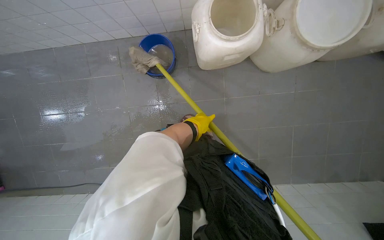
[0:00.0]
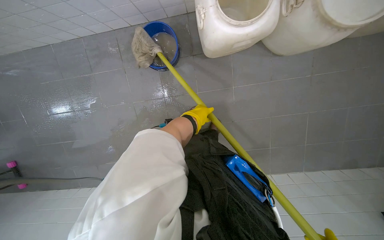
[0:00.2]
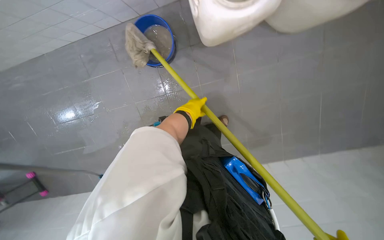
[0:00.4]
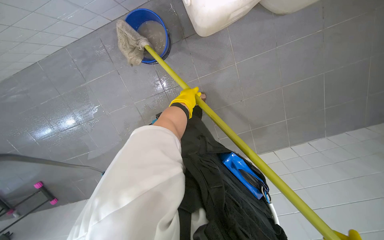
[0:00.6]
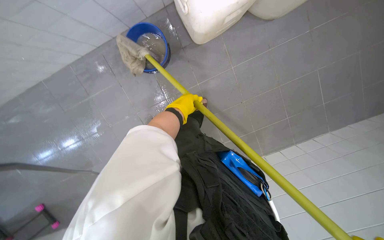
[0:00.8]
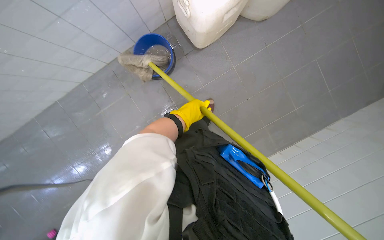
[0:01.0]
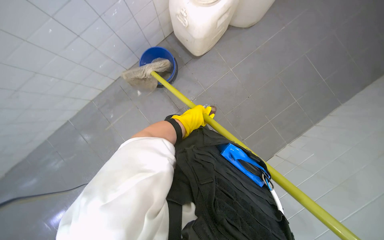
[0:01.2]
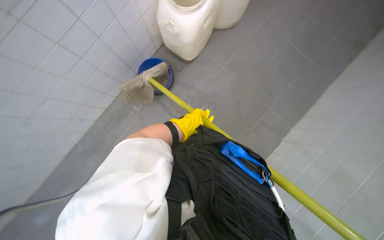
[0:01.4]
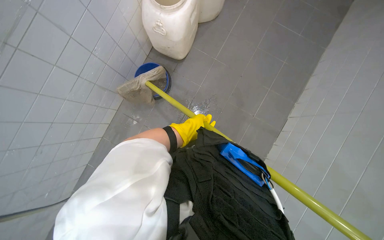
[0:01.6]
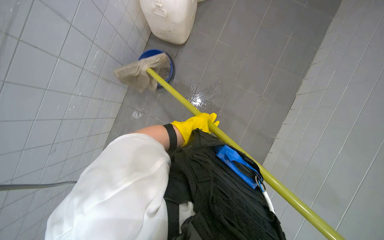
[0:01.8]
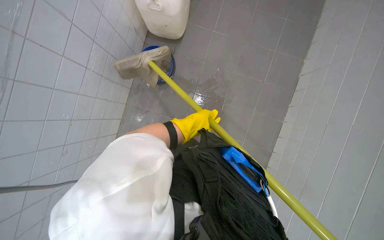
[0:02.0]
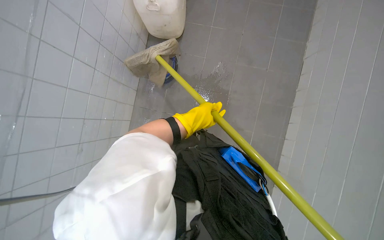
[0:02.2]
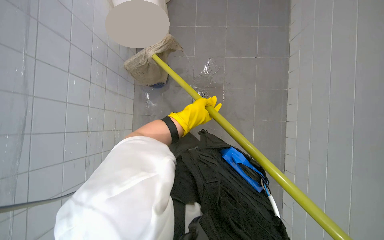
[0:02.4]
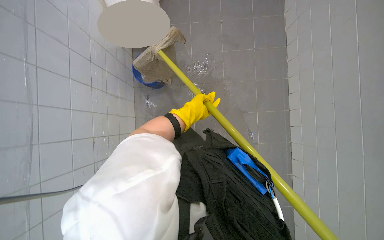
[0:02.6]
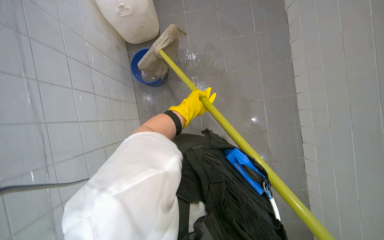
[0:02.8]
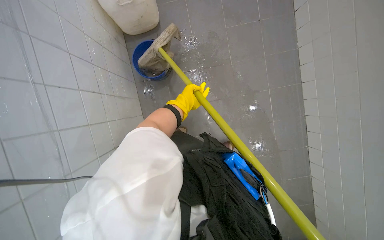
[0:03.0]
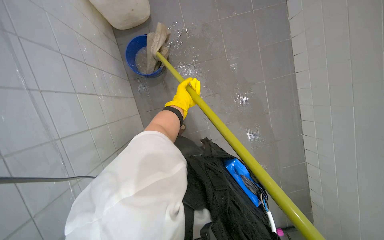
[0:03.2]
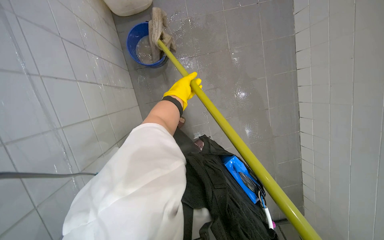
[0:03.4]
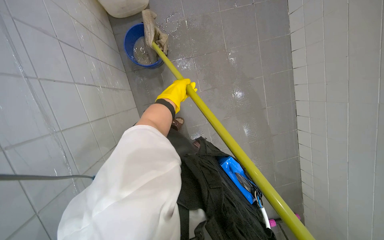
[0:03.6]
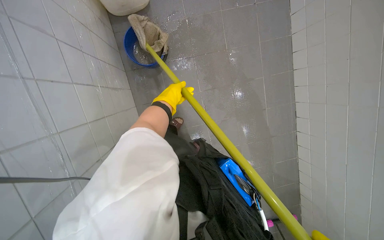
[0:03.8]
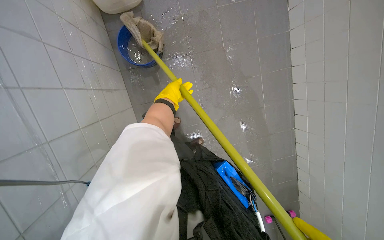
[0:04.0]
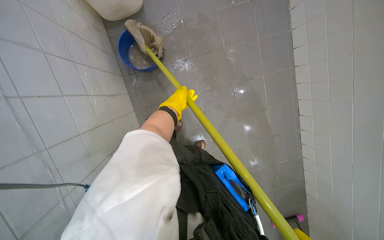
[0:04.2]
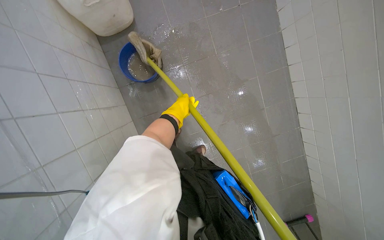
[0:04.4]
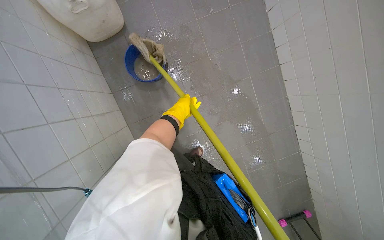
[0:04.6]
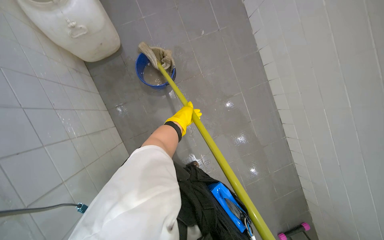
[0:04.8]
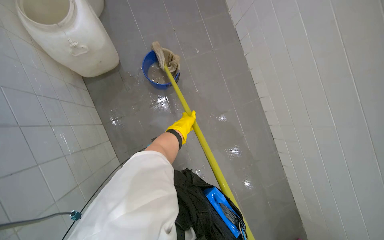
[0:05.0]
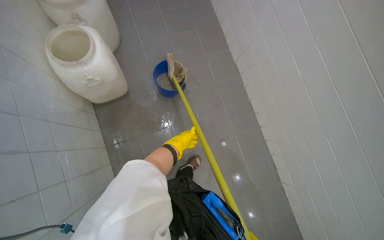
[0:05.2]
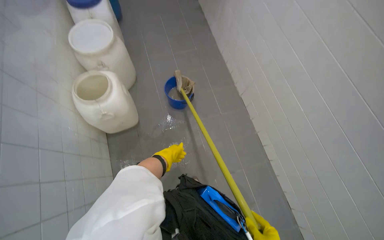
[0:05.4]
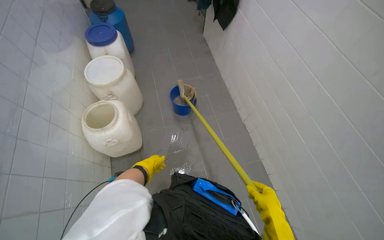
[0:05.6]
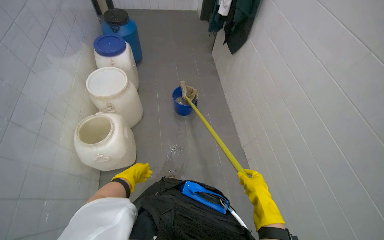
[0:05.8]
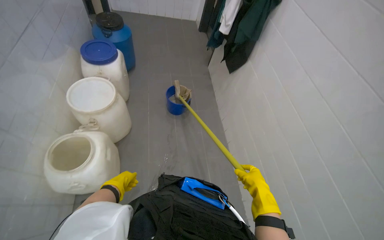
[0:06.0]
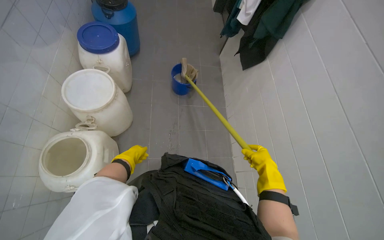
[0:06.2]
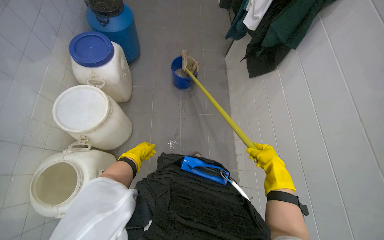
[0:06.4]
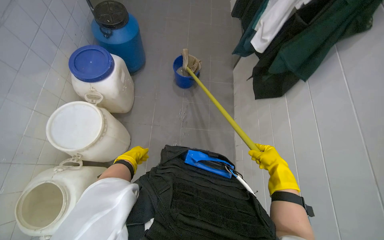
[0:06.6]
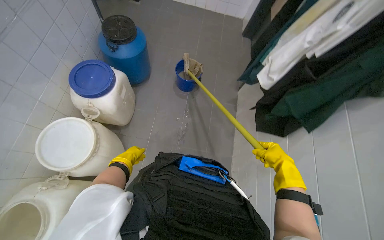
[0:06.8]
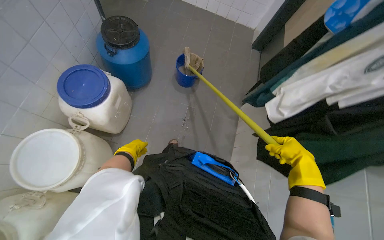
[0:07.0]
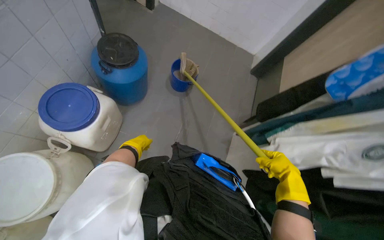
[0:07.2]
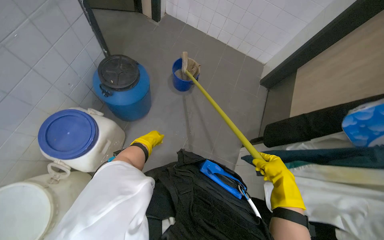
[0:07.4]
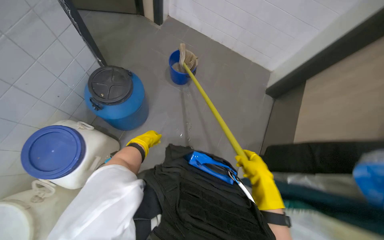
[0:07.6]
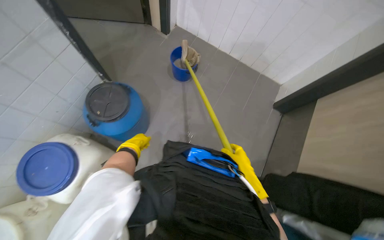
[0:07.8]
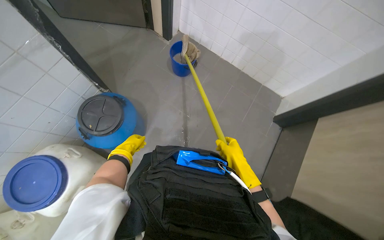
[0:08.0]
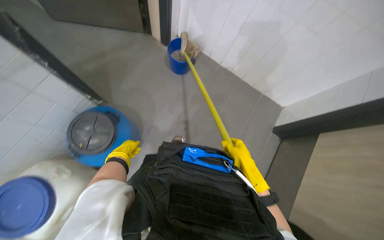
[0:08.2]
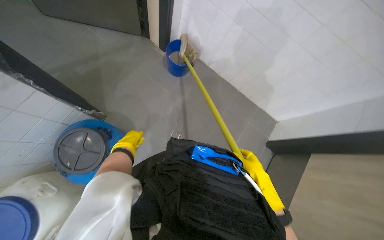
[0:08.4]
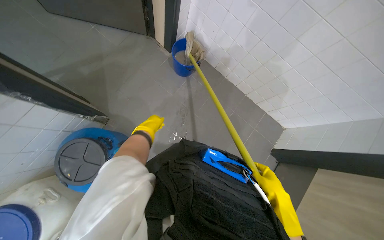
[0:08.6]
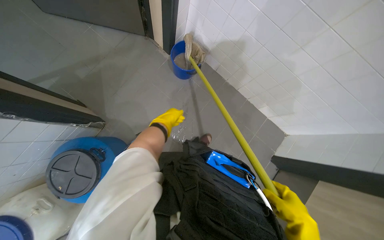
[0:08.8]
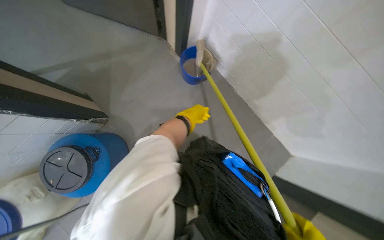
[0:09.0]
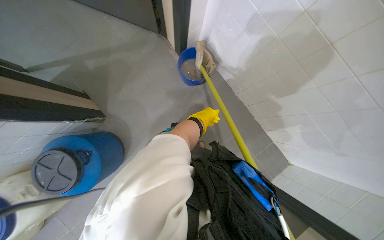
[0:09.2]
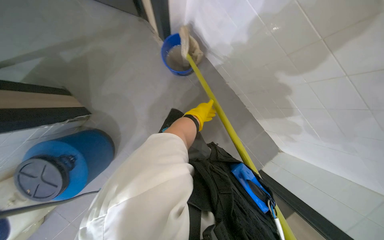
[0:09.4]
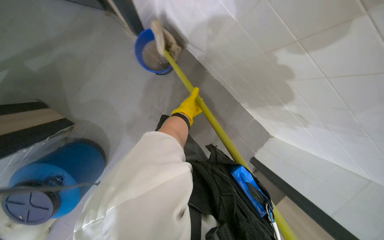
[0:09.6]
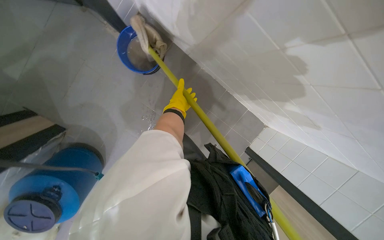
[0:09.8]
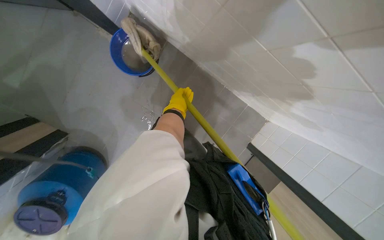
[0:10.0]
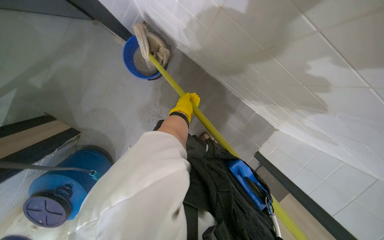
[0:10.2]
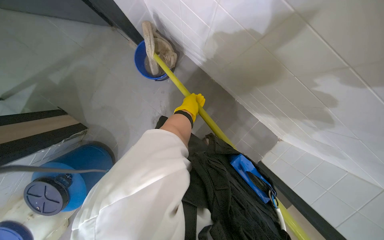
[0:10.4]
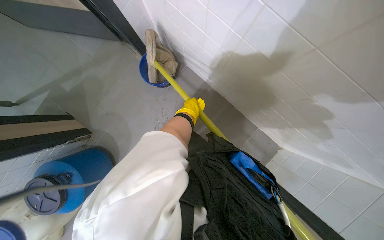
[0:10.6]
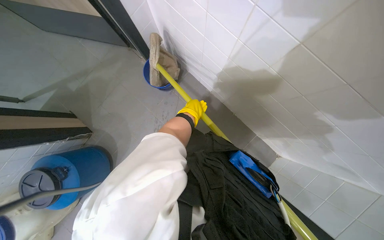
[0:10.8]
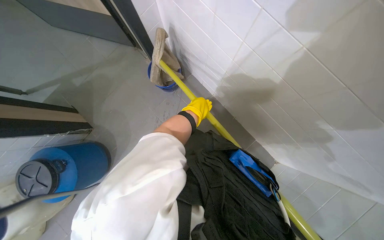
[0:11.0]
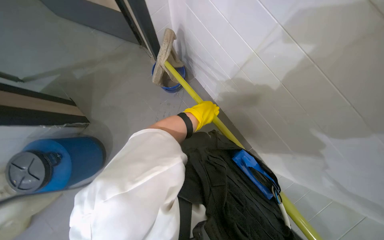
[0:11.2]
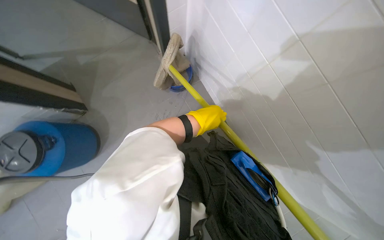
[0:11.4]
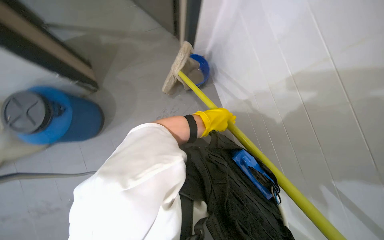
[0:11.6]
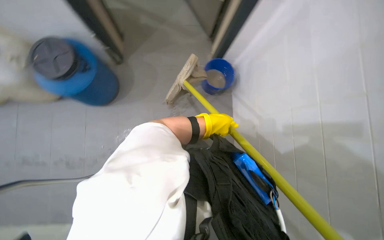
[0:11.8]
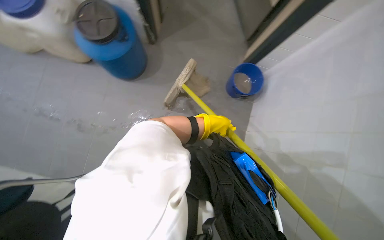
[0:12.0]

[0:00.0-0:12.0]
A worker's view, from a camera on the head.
Job: mopping floor.
The whole recording: Mopping kitchen floor. The worker mops the kitchen floor to clean up remaining debris and wet spots.
0:00.0 to 0:01.6: The wearer moves roughly 50 cm. The wearer looks approximately 15 degrees further upward. The scene turns about 55 degrees counterclockwise in the picture.
0:01.6 to 0:03.0: The scene turns approximately 40 degrees counterclockwise in the picture. The left hand goes some 15 cm farther from the camera.
0:04.4 to 0:06.0: The camera travels some 50 cm. The view tips upward by about 40 degrees.
0:06.0 to 0:07.6: The camera travels roughly 1.5 m. The head turns to the left by some 35 degrees.
0:07.6 to 0:09.0: The wearer moves roughly 90 cm.
0:09.0 to 0:10.4: The head travels roughly 50 cm. The view tilts approximately 15 degrees downward.
0:10.4 to 0:12.0: The scene rotates clockwise by about 35 degrees.

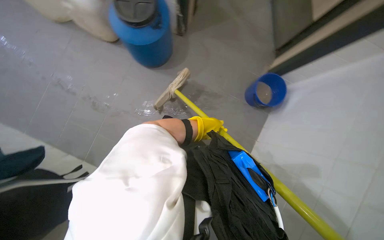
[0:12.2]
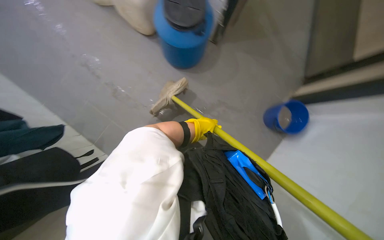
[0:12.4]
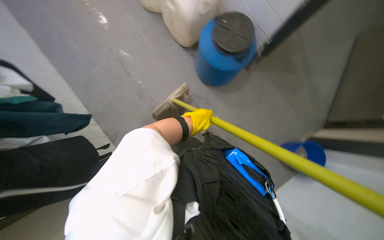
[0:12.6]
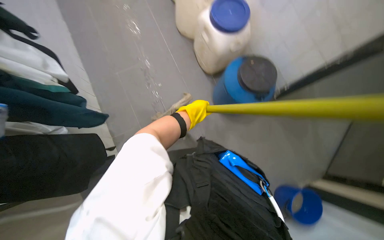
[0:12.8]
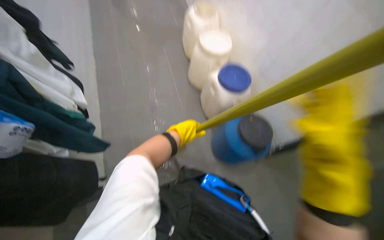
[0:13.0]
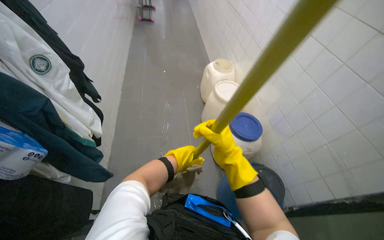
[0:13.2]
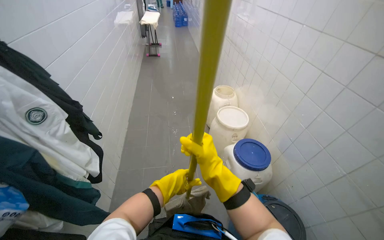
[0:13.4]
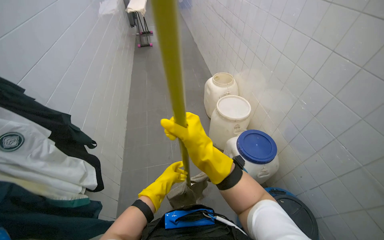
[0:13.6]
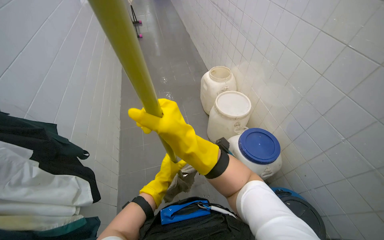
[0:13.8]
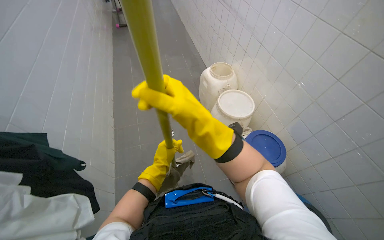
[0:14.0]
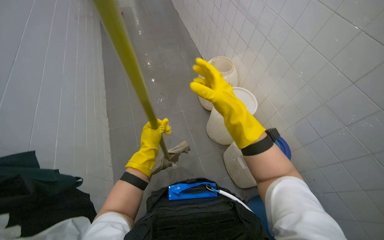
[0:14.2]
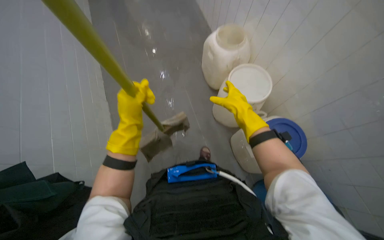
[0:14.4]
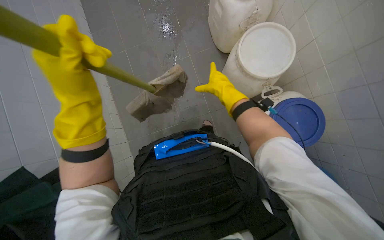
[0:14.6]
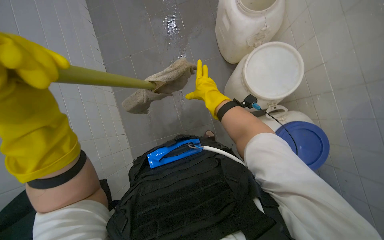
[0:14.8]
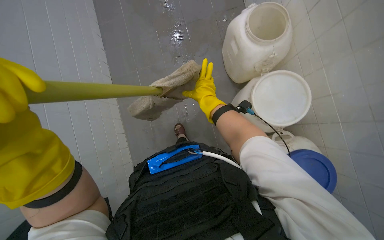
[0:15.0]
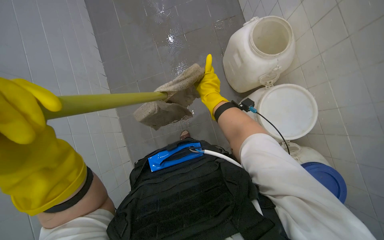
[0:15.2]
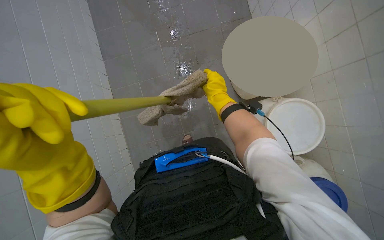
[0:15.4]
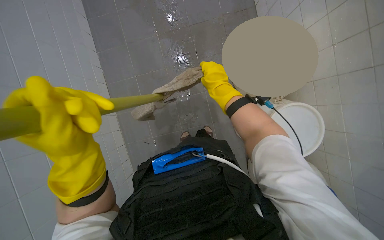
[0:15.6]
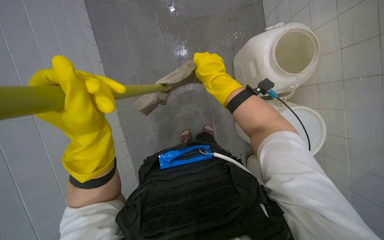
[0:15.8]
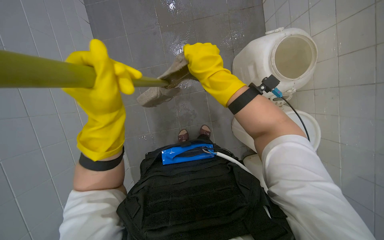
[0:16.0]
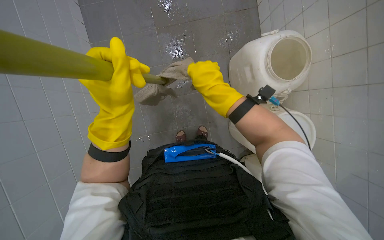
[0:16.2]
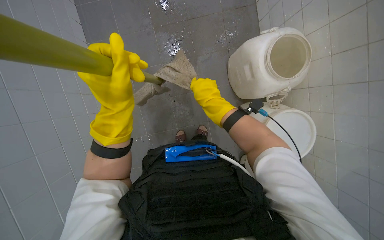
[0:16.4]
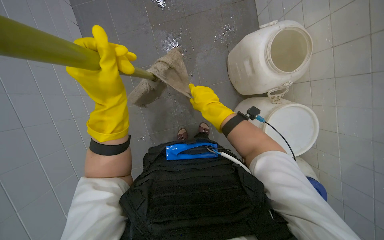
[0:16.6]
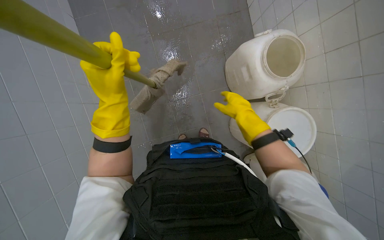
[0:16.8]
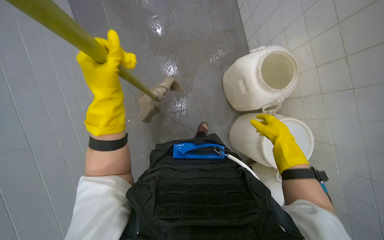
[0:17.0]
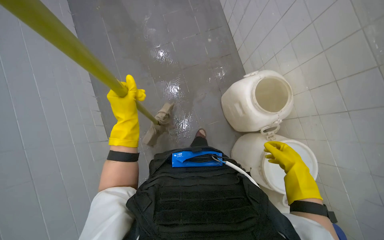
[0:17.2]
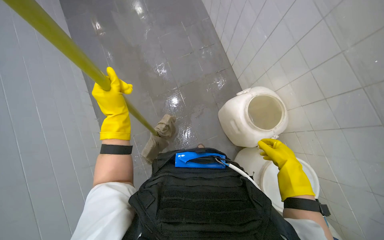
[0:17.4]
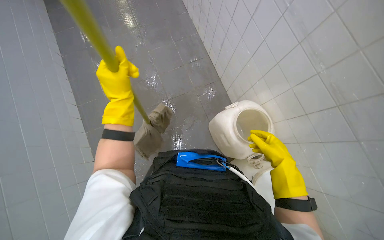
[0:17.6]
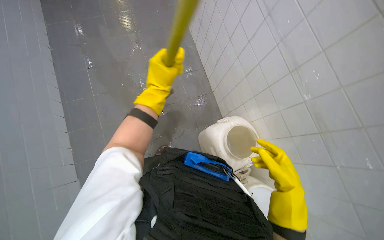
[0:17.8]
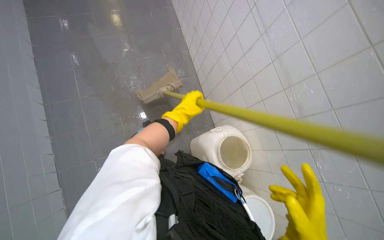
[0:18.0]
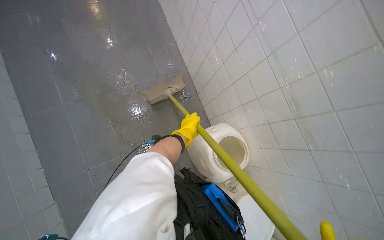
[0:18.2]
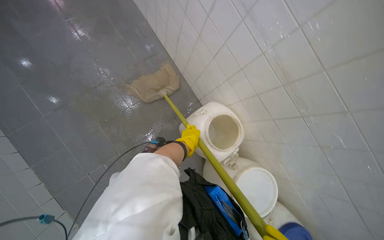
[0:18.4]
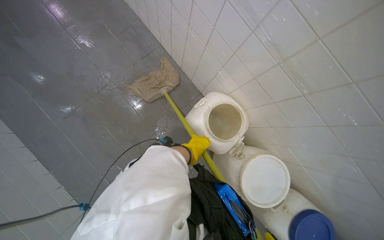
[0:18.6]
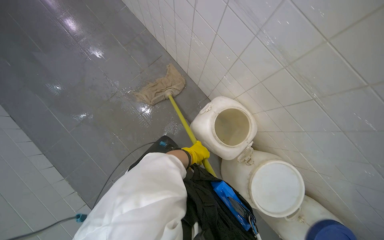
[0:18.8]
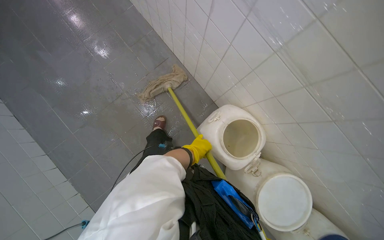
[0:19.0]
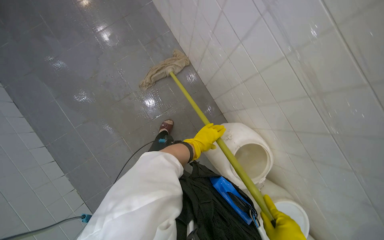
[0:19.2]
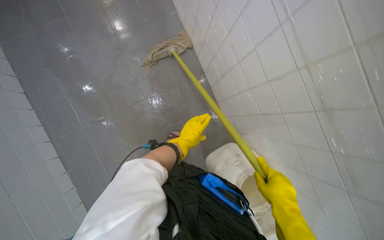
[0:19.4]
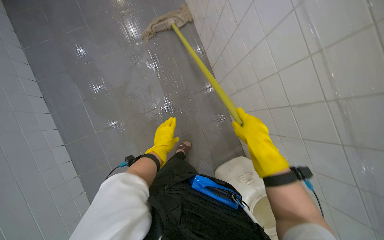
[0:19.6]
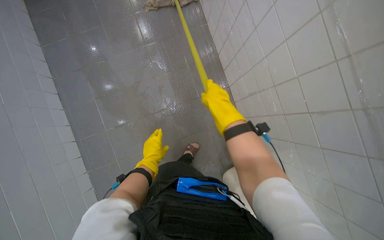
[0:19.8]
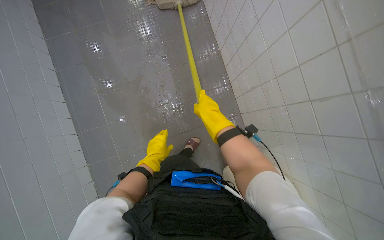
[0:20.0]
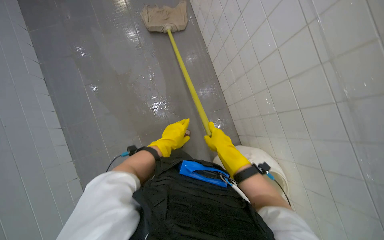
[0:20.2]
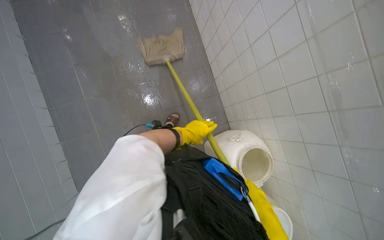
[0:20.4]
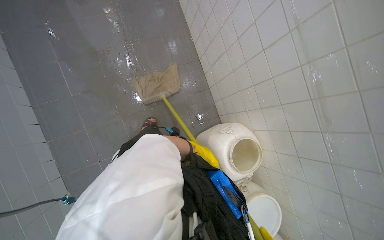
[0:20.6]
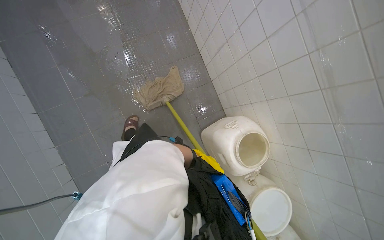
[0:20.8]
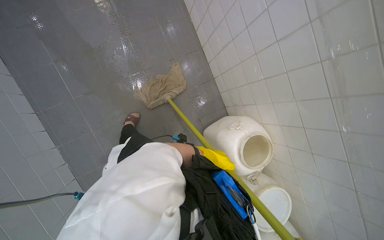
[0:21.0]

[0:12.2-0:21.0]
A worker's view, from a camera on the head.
Job: mopping floor.
The whole recording: Mopping kitchen floor. The worker mops the kitchen floor to clean up remaining debris and wet spots.
0:12.2 to 0:13.6: The camera travels some 50 cm. The view tilts approximately 45 degrees upward. The scene turns some 50 degrees clockwise in the picture.
0:13.6 to 0:15.2: The head travels roughly 50 cm. The view tips downward by some 15 degrees.
0:15.2 to 0:16.6: The left hand shifts about 20 cm farther from the camera and up the picture.
0:16.6 to 0:18.0: The view swings approximately 20 degrees to the right. The camera pitches upward, by roughly 40 degrees.
0:18.0 to 0:19.6: The camera travels some 50 cm.
0:19.6 to 0:21.0: The left hand goes nearer and farther, some 35 cm each way, reversing 2 times.
